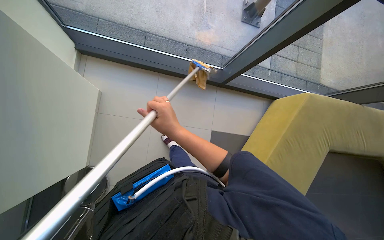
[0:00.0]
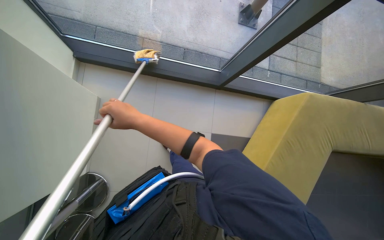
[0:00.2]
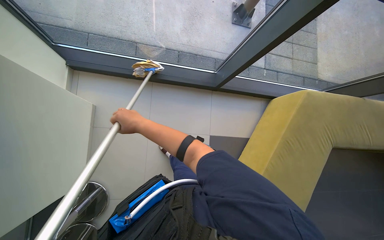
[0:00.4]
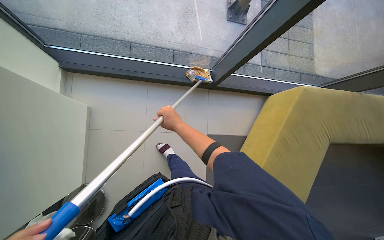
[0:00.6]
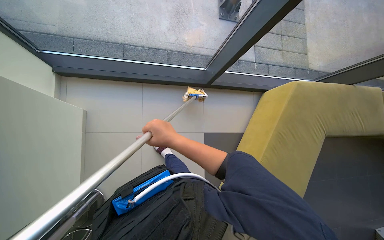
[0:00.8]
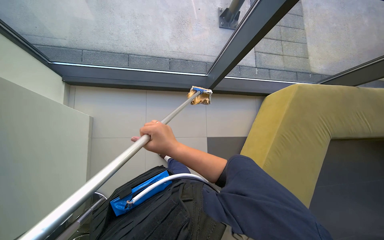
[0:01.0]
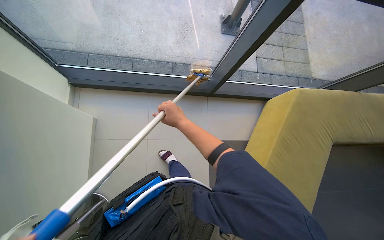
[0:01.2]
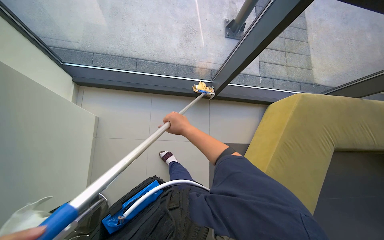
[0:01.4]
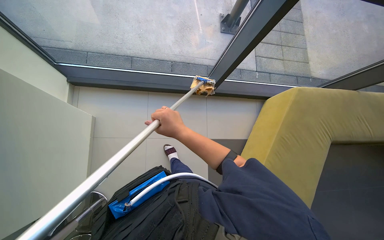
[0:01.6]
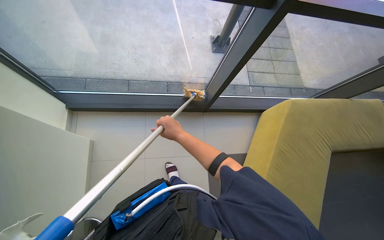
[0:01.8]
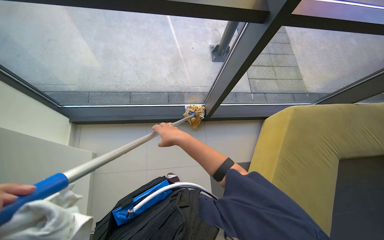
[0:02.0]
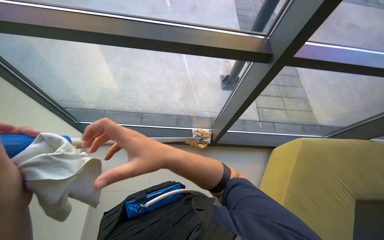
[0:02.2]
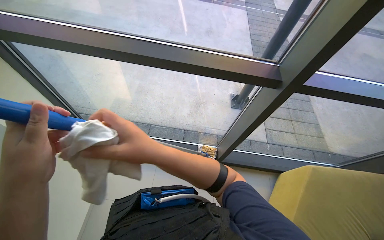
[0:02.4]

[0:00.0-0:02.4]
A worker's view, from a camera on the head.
Job: cleaning windows.
The whole recording: Cleaning windows with mop. The worker uses a mop to clean the large glass windows.
0:00.0 to 0:01.2: The right hand heads farther from the camera, covering approximately 10 cm, and reaches some 10 cm to the left, then returns.
0:01.2 to 0:02.4: The camera pitches upward, by some 25 degrees. The right hand is displaced nearer to the camera by about 20 cm.

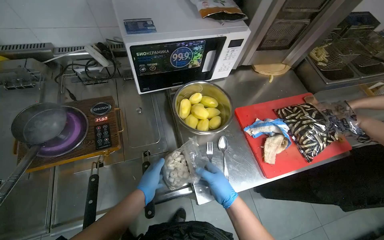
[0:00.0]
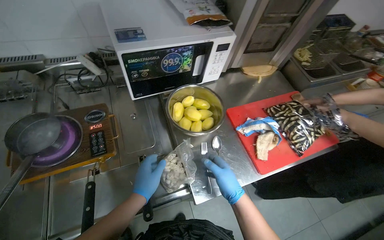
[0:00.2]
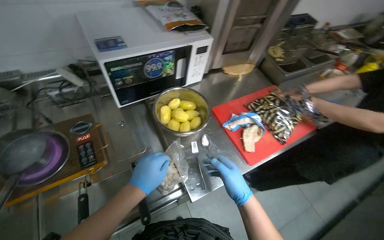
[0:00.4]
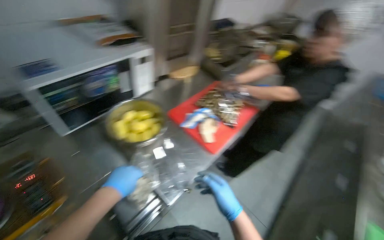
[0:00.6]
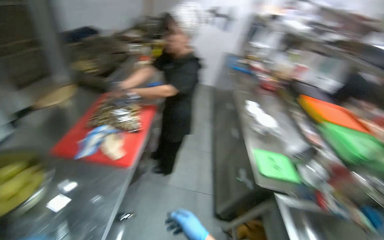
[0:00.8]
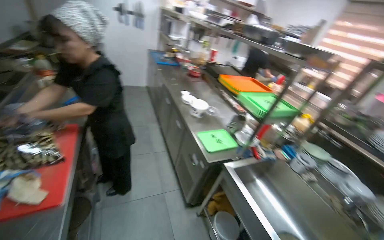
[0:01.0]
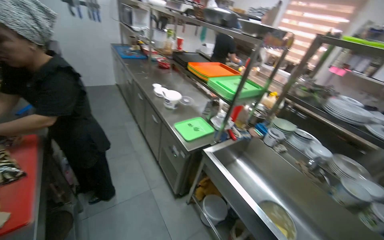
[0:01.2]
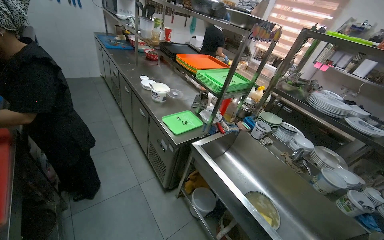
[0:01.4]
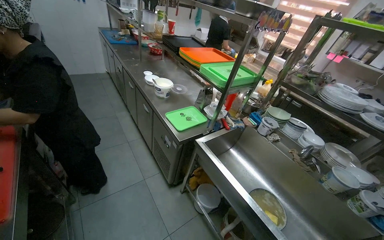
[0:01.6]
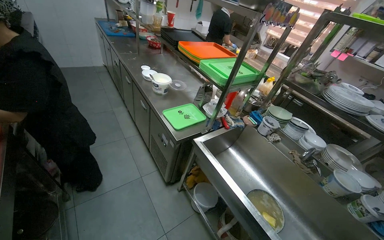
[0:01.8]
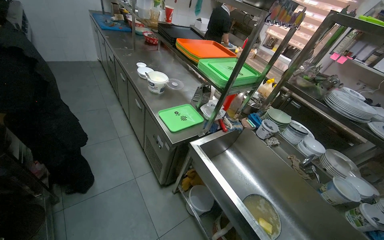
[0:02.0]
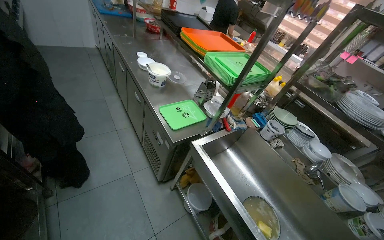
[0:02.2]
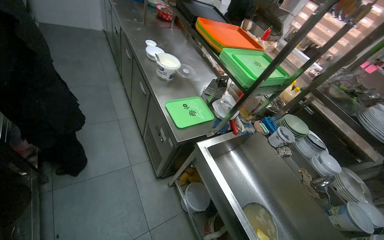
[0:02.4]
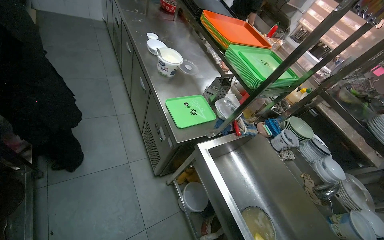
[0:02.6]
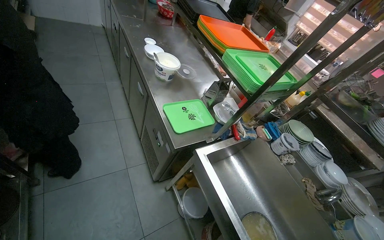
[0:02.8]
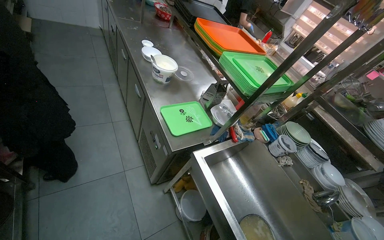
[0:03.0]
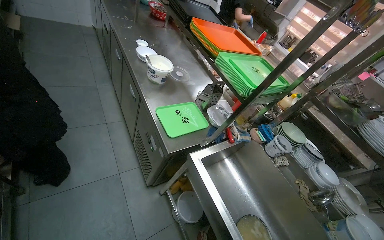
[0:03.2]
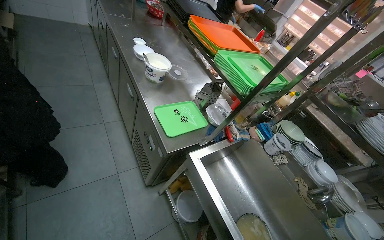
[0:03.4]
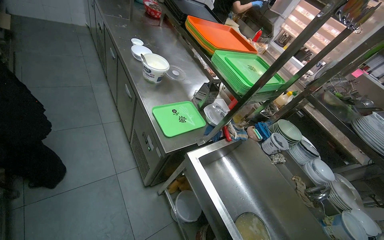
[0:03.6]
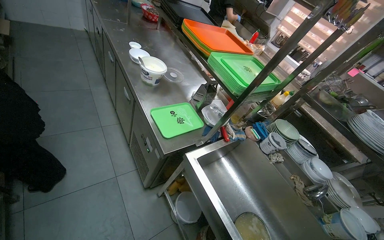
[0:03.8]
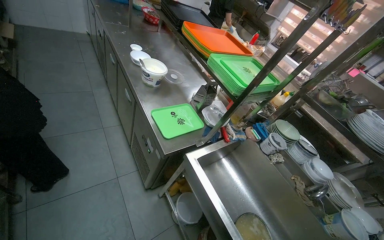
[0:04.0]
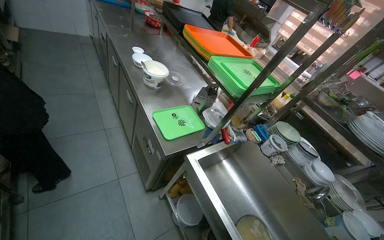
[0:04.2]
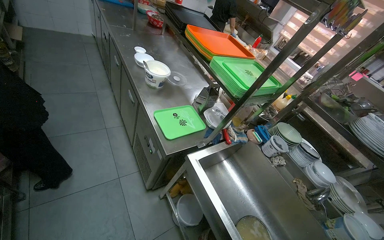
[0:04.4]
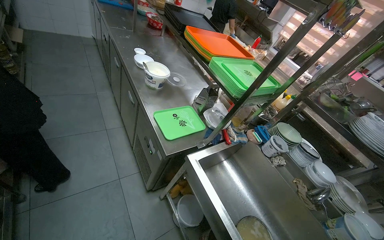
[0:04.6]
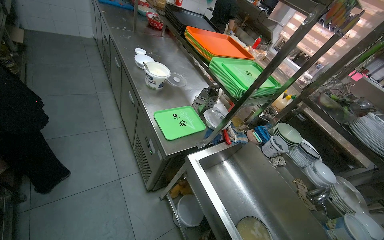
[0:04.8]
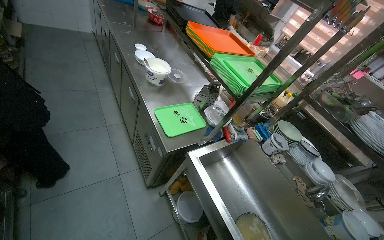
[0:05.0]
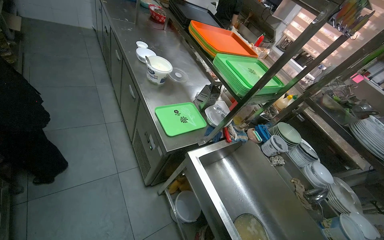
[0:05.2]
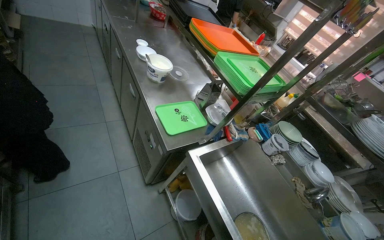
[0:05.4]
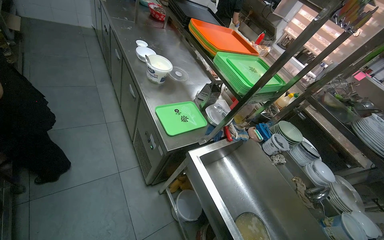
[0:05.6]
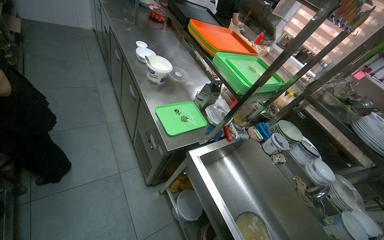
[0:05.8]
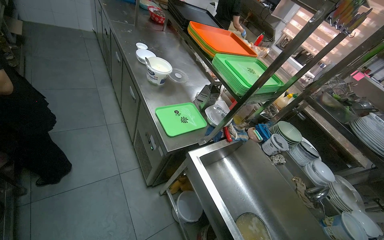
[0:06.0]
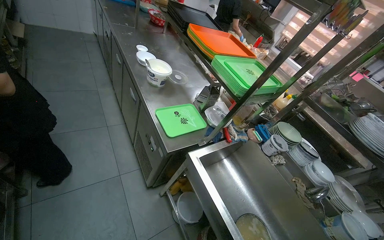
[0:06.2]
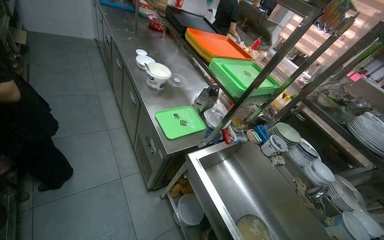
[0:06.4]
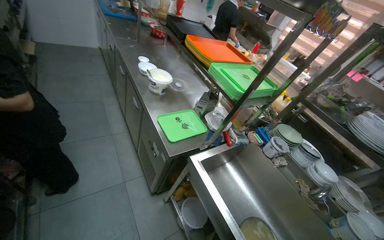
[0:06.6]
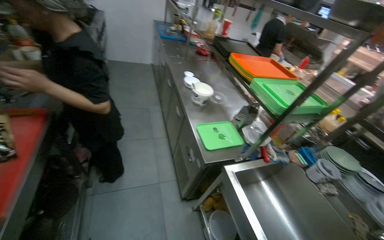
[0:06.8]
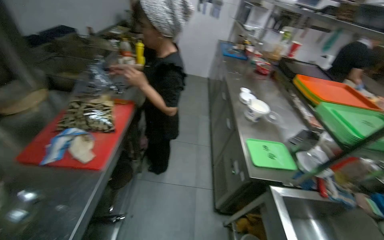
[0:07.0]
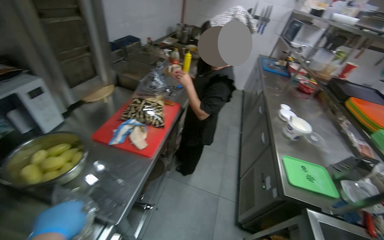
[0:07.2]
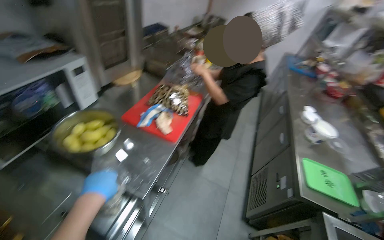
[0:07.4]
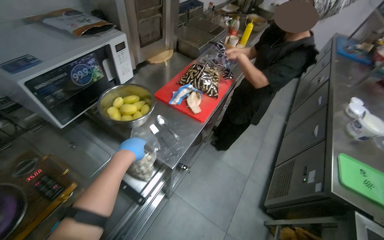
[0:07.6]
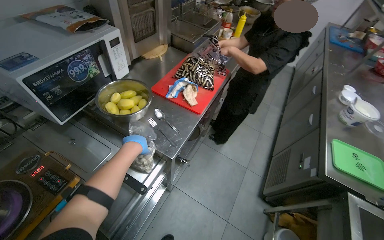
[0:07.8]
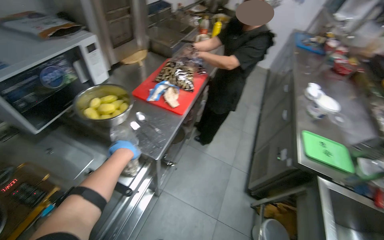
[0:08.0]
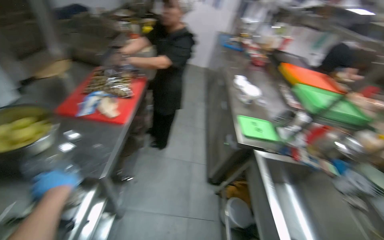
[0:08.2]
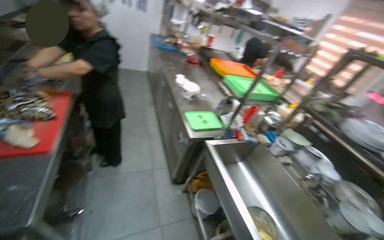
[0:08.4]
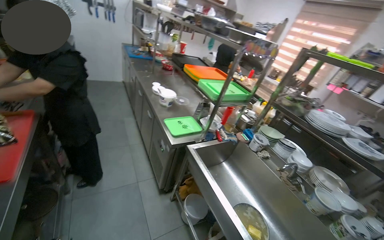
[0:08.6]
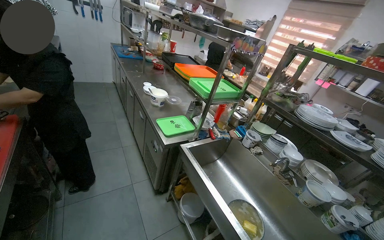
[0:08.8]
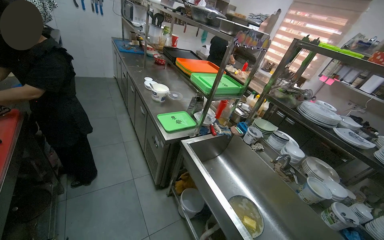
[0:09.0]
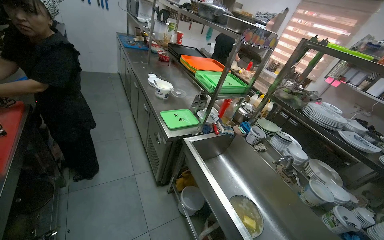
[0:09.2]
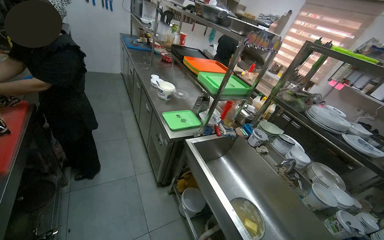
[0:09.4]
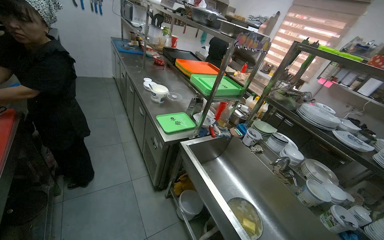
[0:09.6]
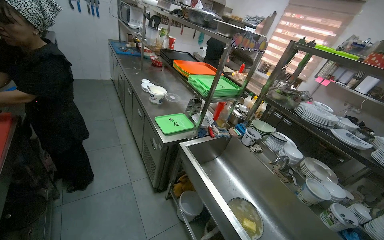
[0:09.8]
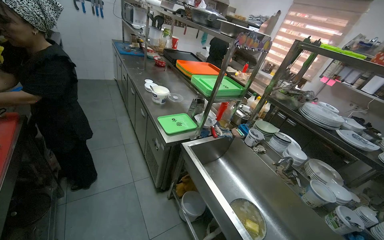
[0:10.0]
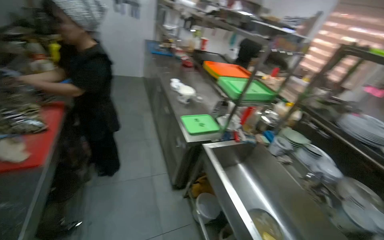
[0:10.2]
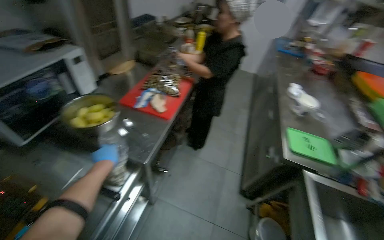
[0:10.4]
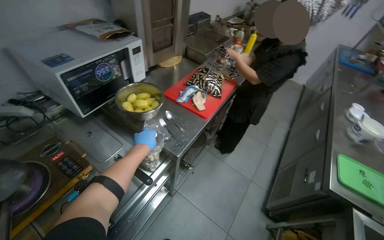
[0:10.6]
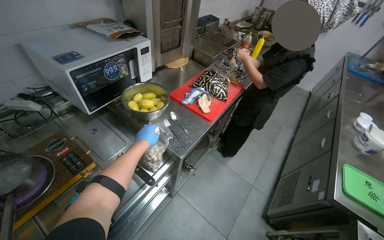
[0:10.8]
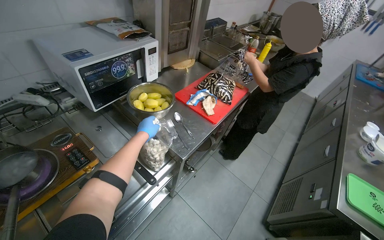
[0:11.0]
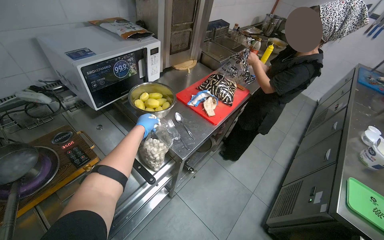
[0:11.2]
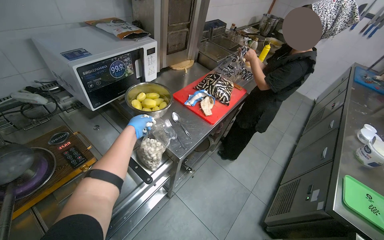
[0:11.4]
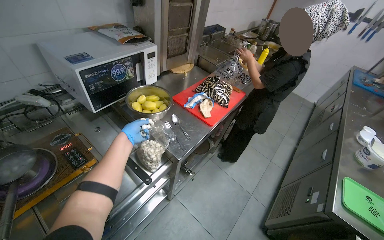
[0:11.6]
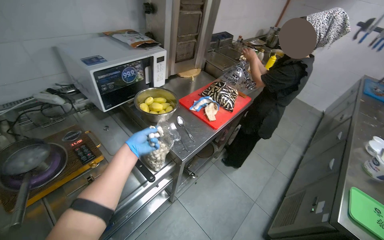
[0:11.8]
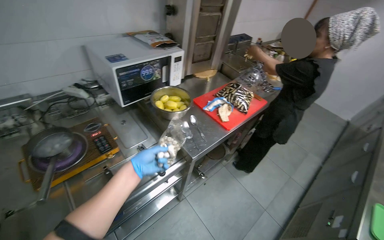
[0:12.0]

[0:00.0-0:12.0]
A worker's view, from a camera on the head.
Job: cooking food.
The whole recording: Adding food items to boiling water. The worker takes food items from a bag and adds them to a pot of boiling water on the stove.
0:00.0 to 0:01.6: The head rotates roughly 105 degrees to the right.
0:06.0 to 0:07.6: The camera is carried roughly 50 cm. The head turns to the left by approximately 65 degrees.
0:07.6 to 0:09.0: The wearer looks about 60 degrees further to the right.
0:09.0 to 0:10.4: The head turns to the left by some 50 degrees.
0:10.4 to 0:12.0: The wearer's head swings approximately 30 degrees to the left. The left hand travels farther from the camera and back again, some 10 cm each way.

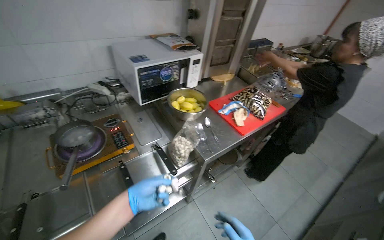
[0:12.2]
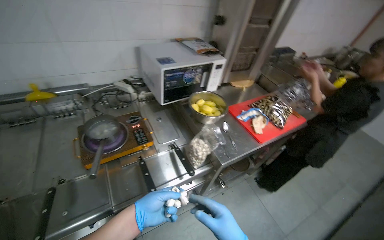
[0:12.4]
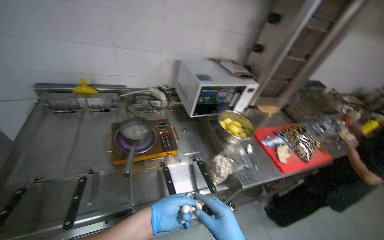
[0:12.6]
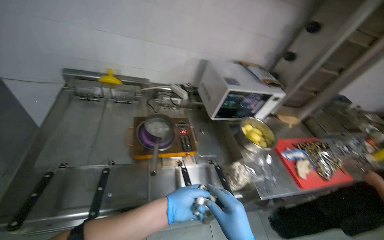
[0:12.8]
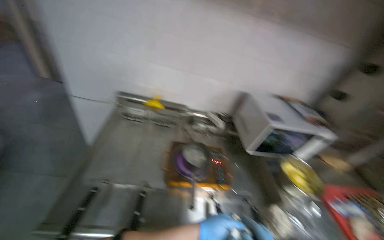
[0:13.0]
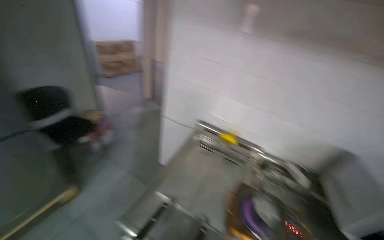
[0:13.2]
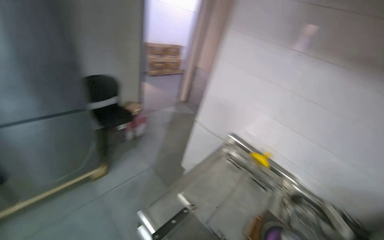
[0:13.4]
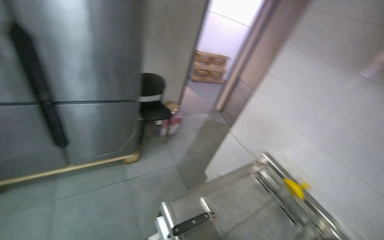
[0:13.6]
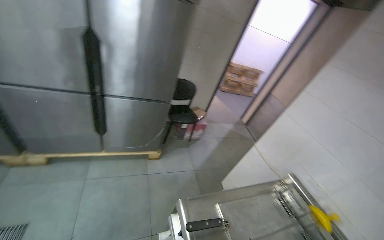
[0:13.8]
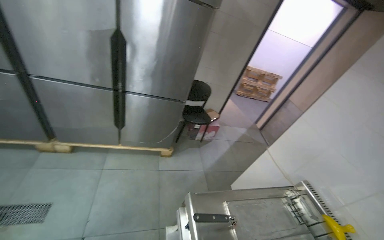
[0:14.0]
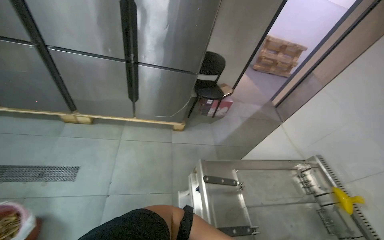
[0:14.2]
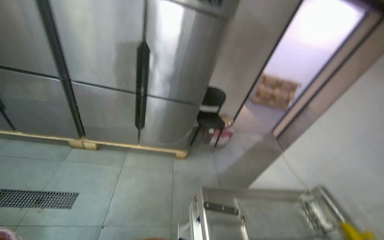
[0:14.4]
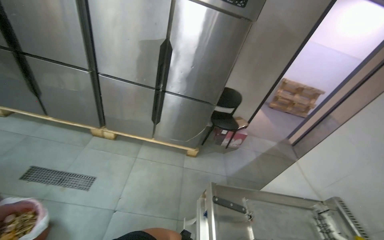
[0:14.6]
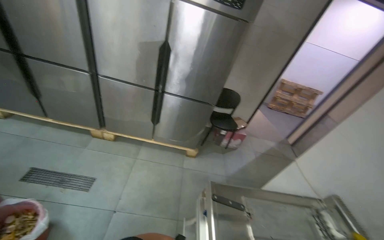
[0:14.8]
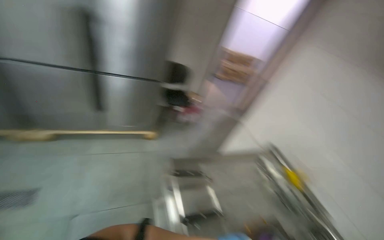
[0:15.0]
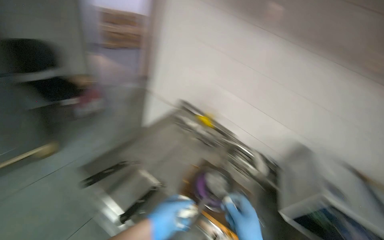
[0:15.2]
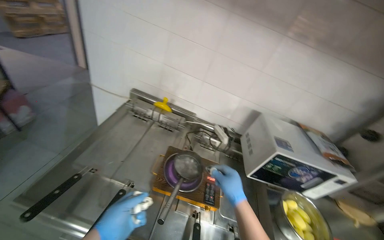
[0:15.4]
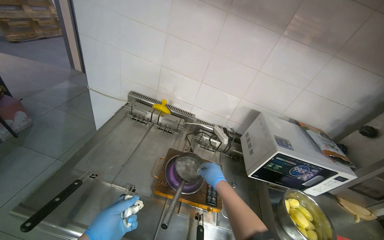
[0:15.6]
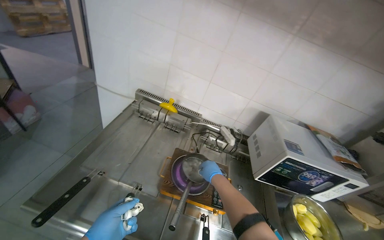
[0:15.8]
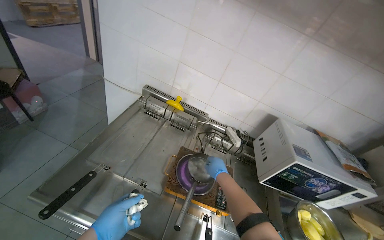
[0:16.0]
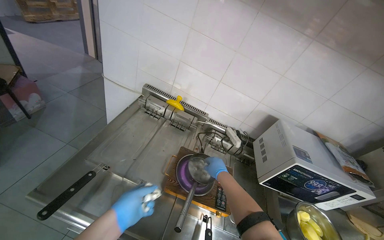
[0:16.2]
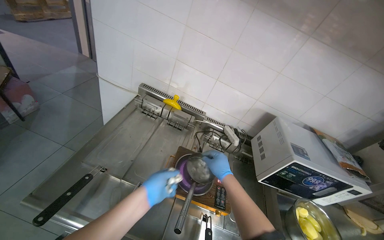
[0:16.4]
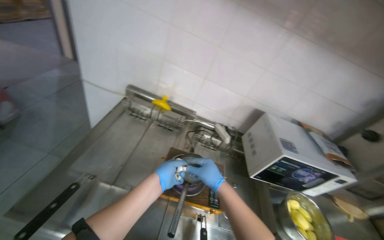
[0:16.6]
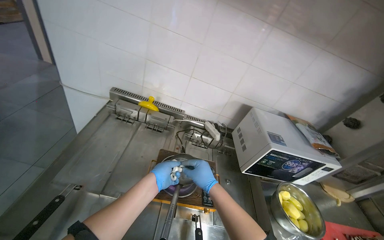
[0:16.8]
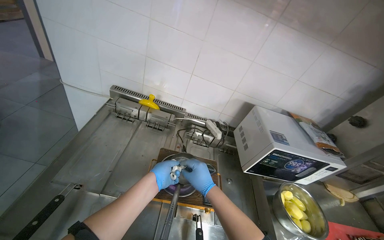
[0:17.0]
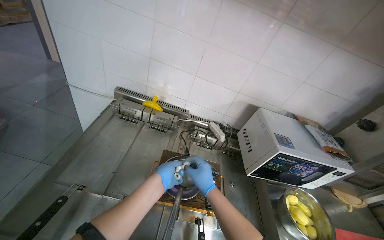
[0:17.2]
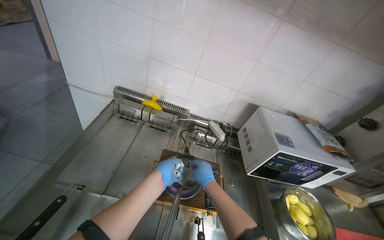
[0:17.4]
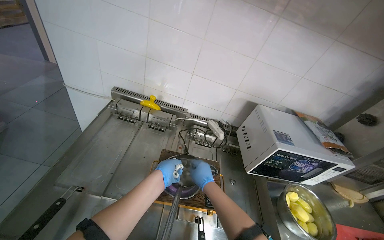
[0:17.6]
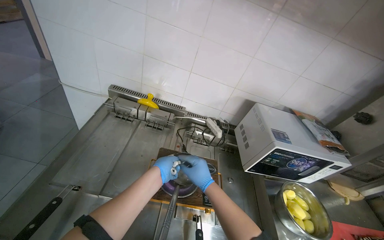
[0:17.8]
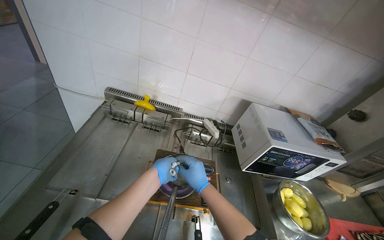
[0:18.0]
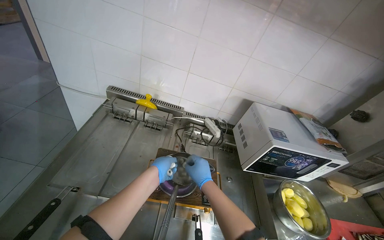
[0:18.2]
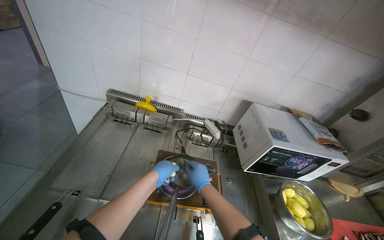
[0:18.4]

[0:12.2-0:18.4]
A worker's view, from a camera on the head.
Job: cooking food.
The whole recording: Adding food items to boiling water. The worker takes food items from a bag and adds them to a pot of boiling water on the stove.
0:12.2 to 0:13.8: The head travels roughly 50 cm. The head turns to the left by approximately 105 degrees. The camera pitches upward, by approximately 35 degrees.
0:13.8 to 0:15.4: The head rotates approximately 35 degrees to the right. The camera pitches downward, by approximately 15 degrees.
0:15.4 to 0:16.8: The right hand is displaced to the left by some 10 cm.
0:16.8 to 0:18.4: The right hand heads farther from the camera, covering roughly 10 cm.
